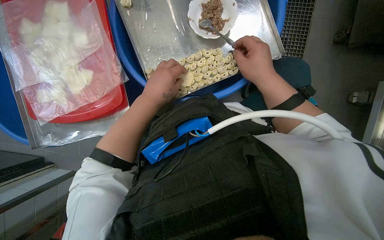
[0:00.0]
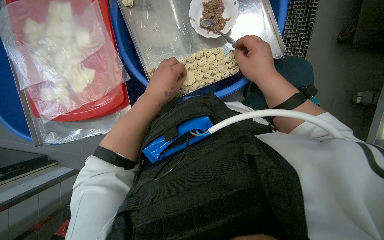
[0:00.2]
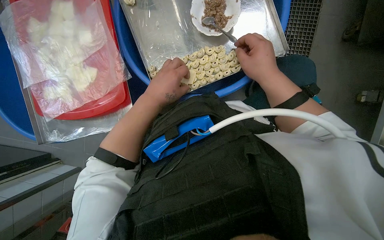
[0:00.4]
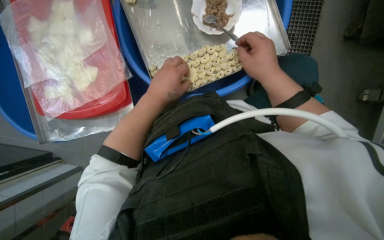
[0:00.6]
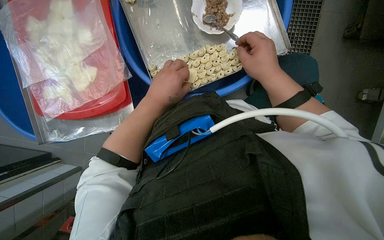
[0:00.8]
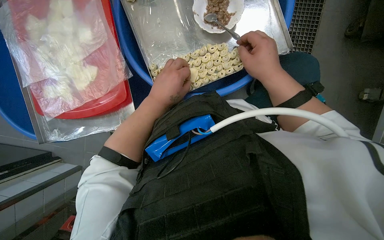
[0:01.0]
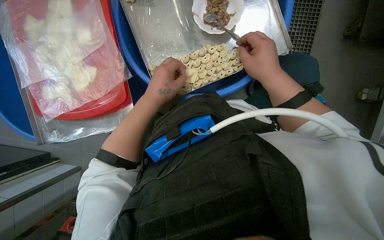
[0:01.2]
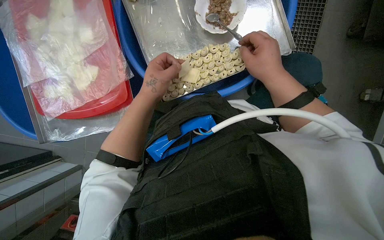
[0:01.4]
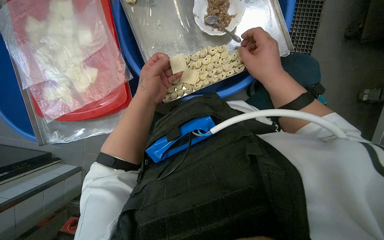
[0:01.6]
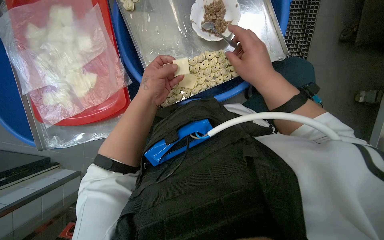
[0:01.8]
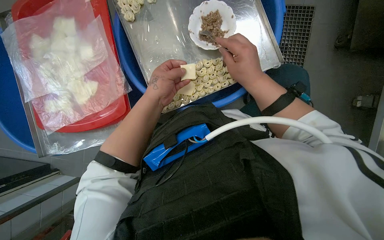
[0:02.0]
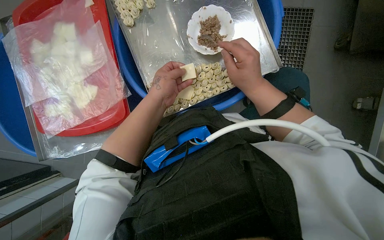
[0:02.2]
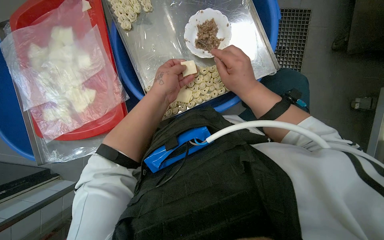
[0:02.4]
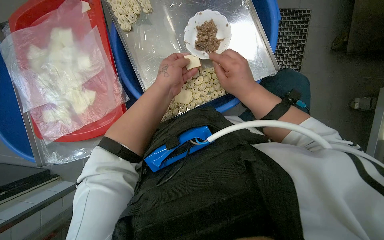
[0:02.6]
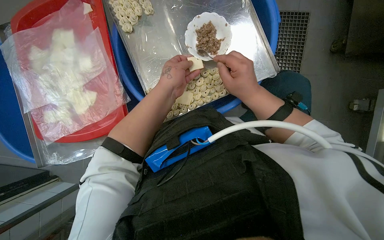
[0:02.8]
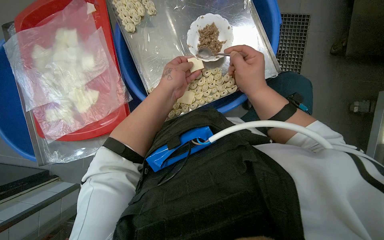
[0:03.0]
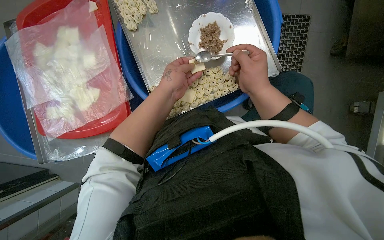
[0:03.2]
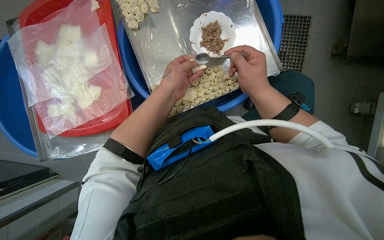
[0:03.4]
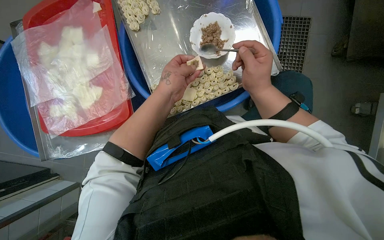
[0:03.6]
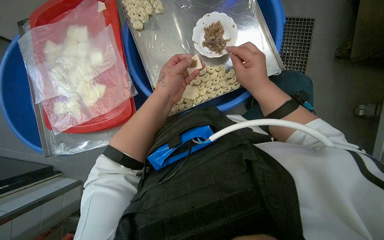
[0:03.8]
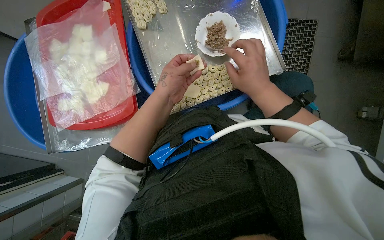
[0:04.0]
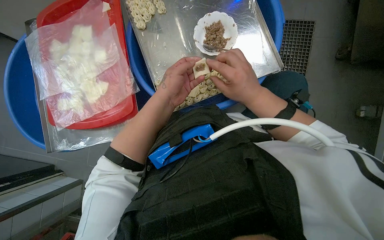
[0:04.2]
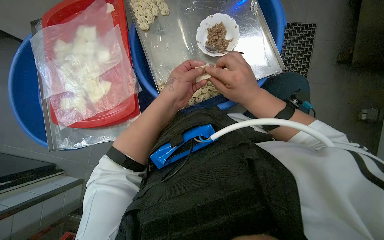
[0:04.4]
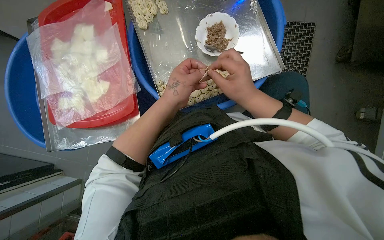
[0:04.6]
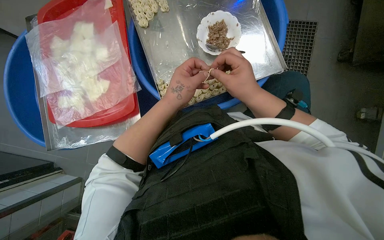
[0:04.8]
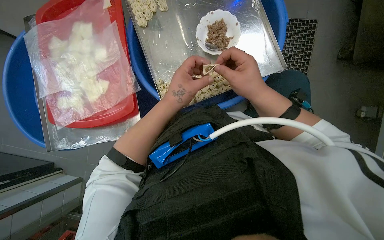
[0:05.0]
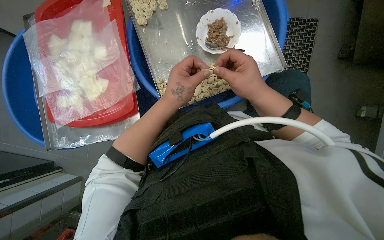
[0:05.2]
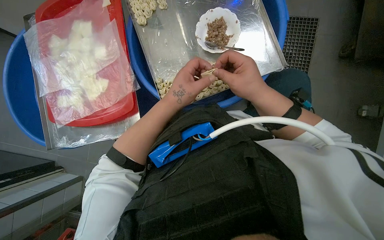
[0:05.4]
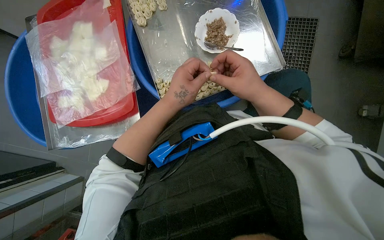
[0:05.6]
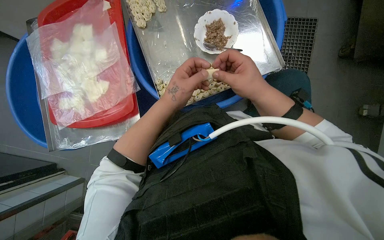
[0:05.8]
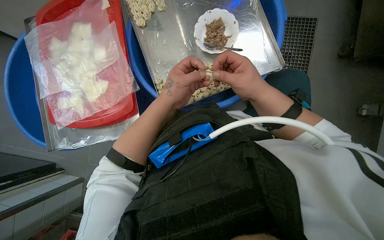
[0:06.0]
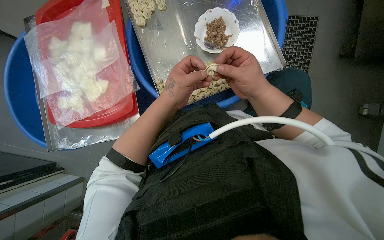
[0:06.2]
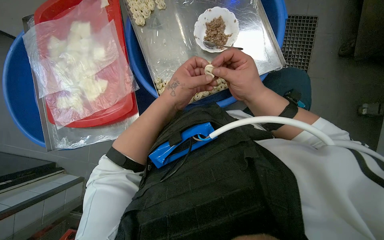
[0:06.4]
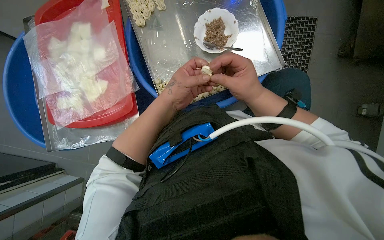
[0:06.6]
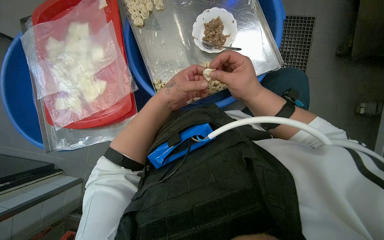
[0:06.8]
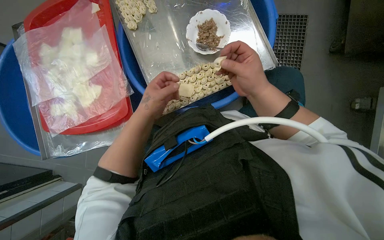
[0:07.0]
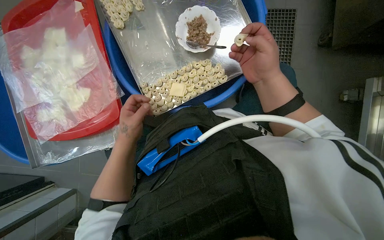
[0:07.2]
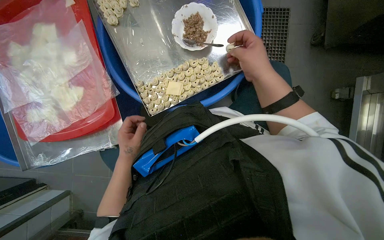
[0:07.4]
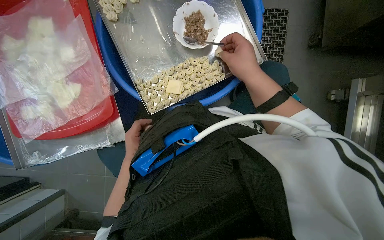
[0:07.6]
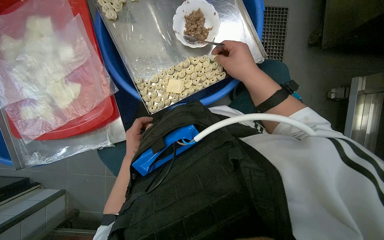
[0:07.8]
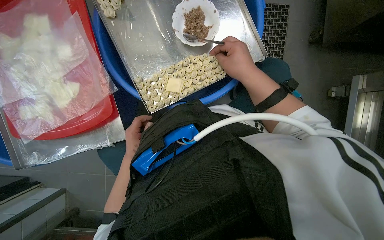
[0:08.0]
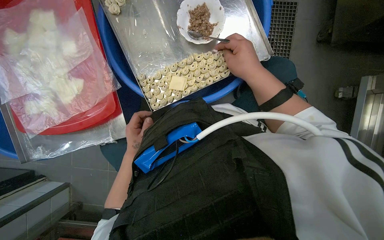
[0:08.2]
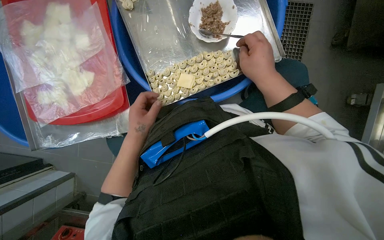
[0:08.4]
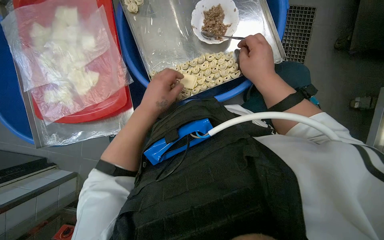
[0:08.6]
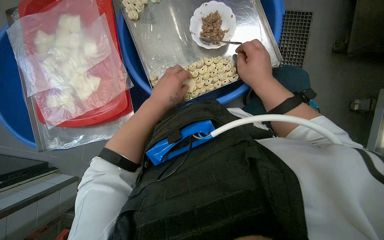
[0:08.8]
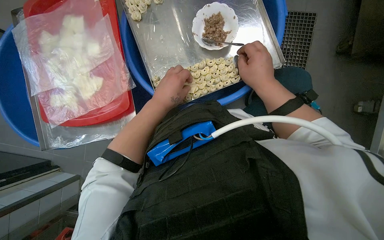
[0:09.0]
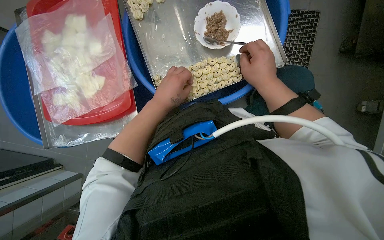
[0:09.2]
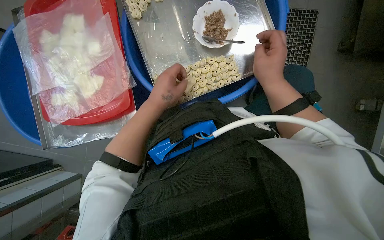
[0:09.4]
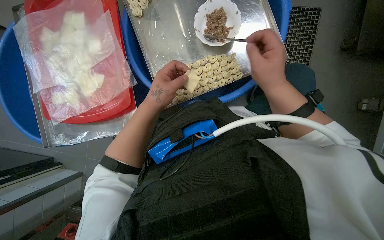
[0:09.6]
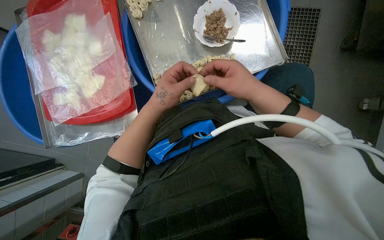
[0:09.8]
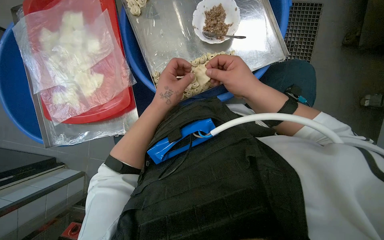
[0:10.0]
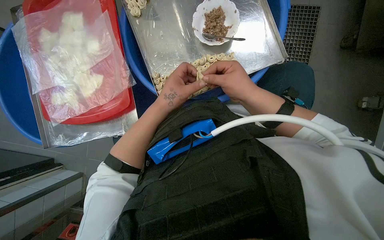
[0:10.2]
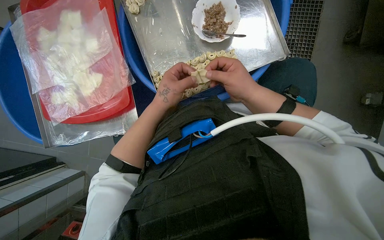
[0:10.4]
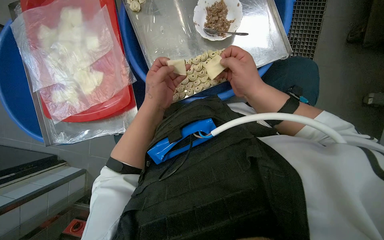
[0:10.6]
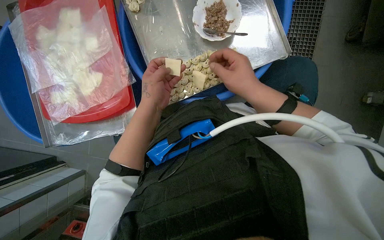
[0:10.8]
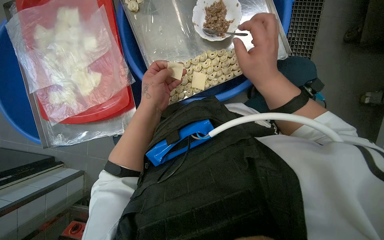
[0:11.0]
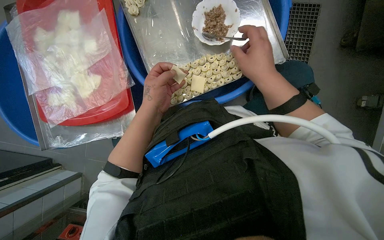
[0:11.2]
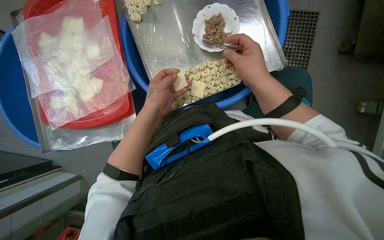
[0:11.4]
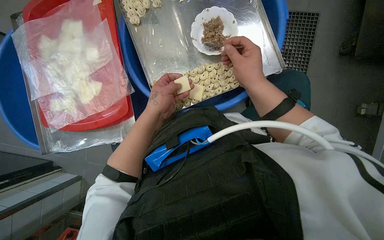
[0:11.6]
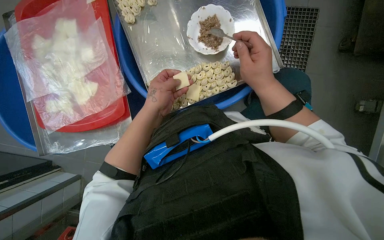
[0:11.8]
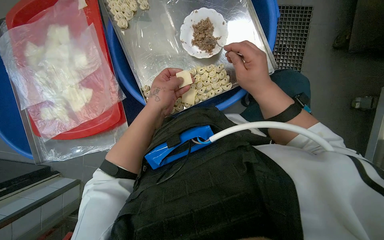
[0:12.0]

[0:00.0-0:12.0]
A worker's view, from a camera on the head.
Job: preparing food.
The whole recording: Making dumplings with meat filling. The worker picks up dough, fills it with meat, folds it, and places the finished dumpling on a tray.
0:00.0 to 0:01.6: The hands work in one place, with small movements.
0:04.4 to 0:06.0: The hands make small movements and keep their place.
0:06.0 to 0:07.6: The left hand goes approximately 25 cm farther from the camera, down the picture and to the left.
0:07.6 to 0:09.0: The left hand heads up the picture and nearer to the camera, covering approximately 20 cm.

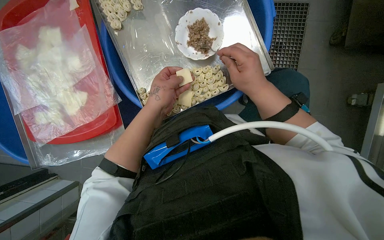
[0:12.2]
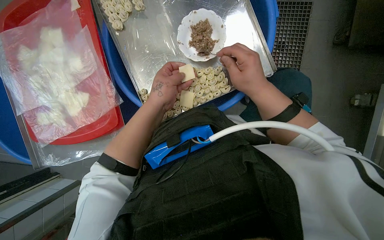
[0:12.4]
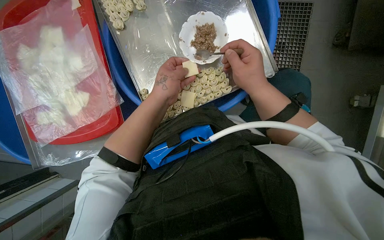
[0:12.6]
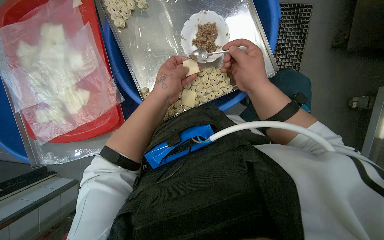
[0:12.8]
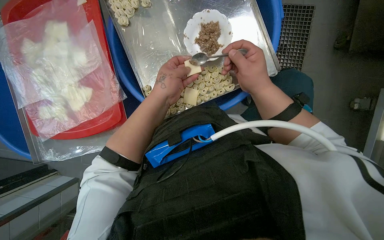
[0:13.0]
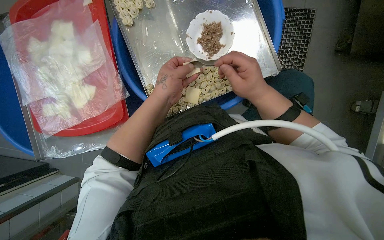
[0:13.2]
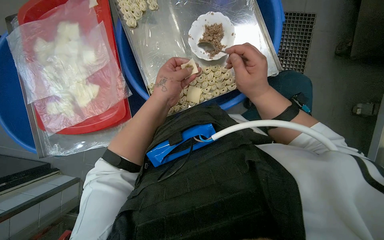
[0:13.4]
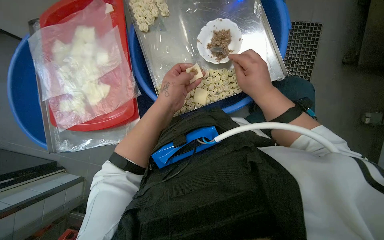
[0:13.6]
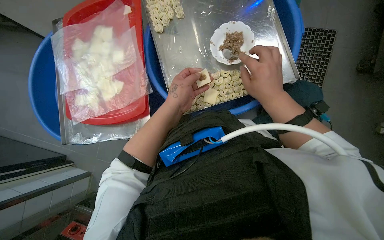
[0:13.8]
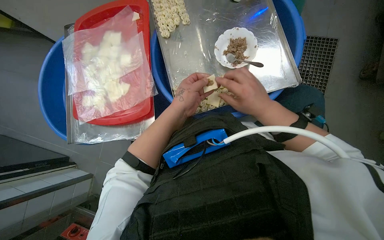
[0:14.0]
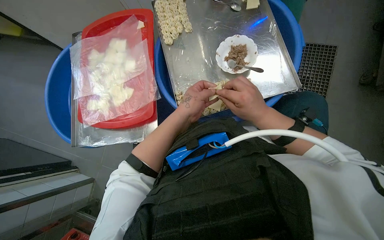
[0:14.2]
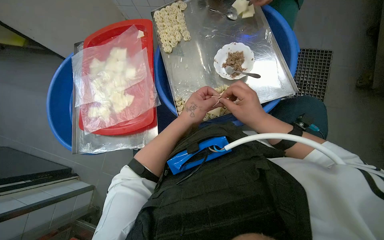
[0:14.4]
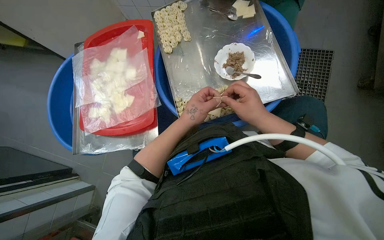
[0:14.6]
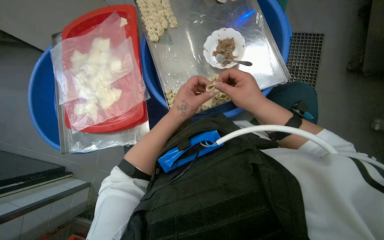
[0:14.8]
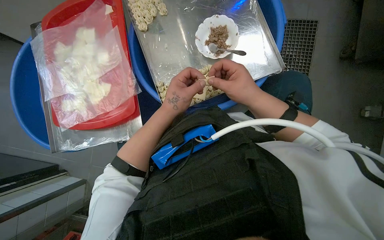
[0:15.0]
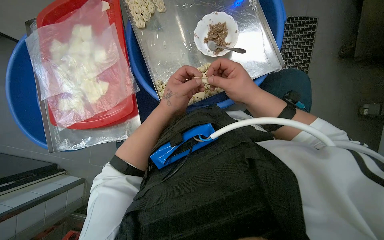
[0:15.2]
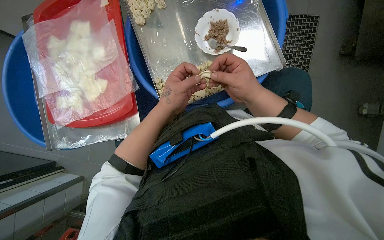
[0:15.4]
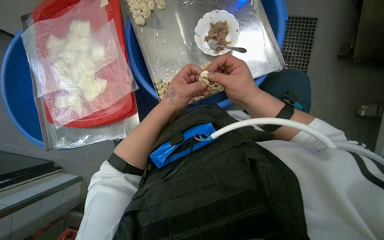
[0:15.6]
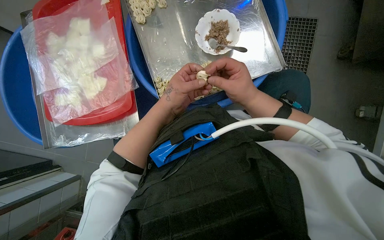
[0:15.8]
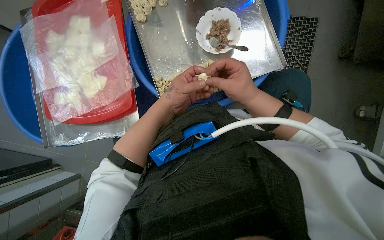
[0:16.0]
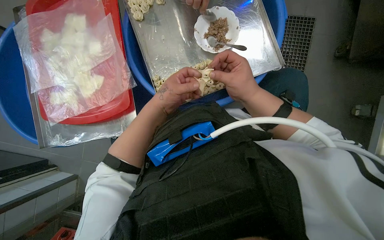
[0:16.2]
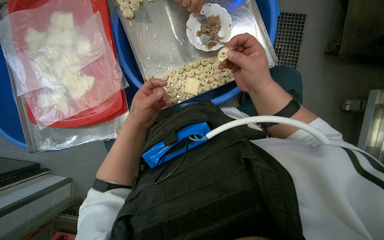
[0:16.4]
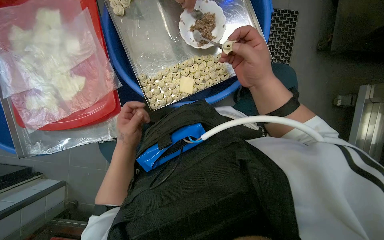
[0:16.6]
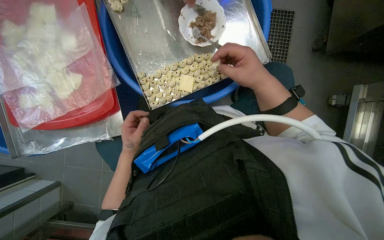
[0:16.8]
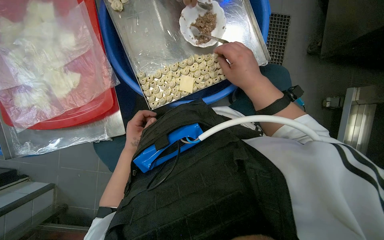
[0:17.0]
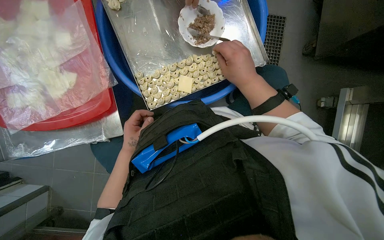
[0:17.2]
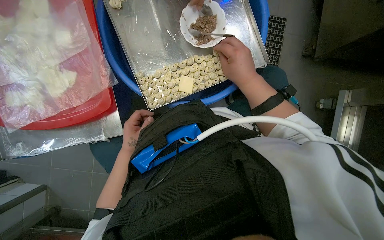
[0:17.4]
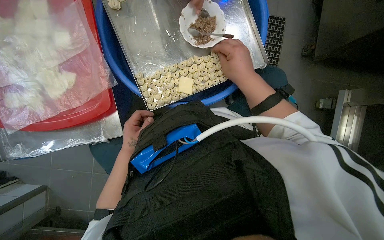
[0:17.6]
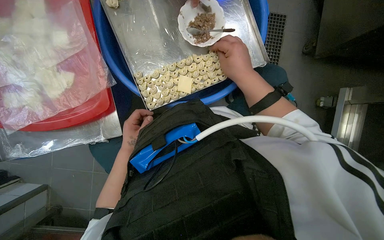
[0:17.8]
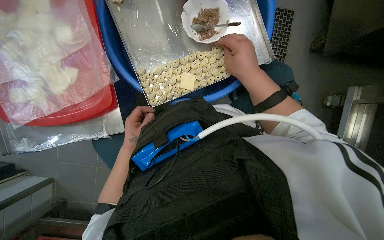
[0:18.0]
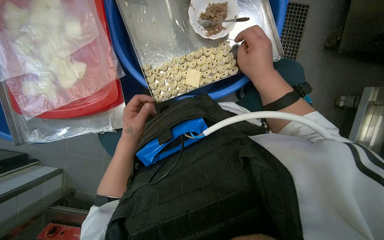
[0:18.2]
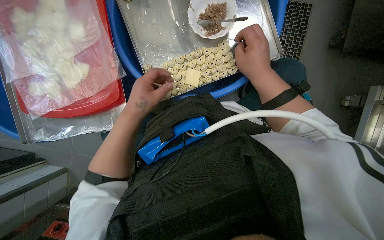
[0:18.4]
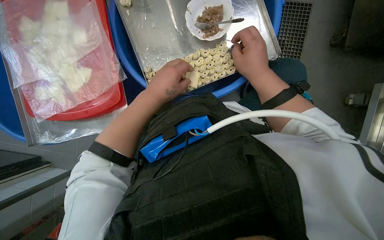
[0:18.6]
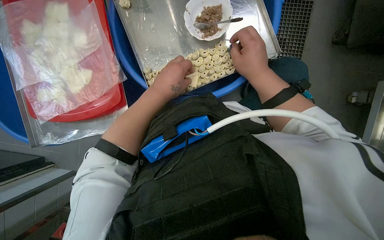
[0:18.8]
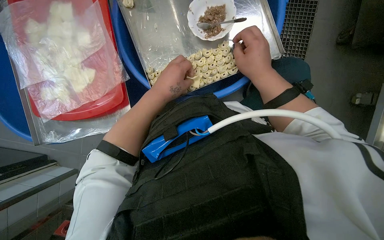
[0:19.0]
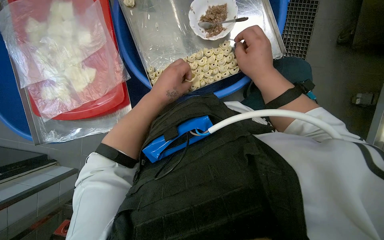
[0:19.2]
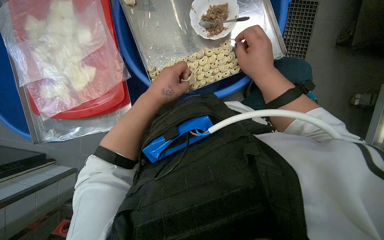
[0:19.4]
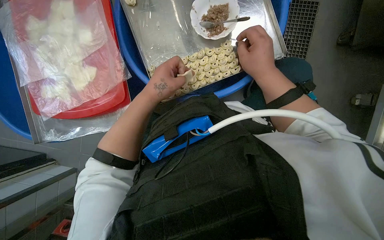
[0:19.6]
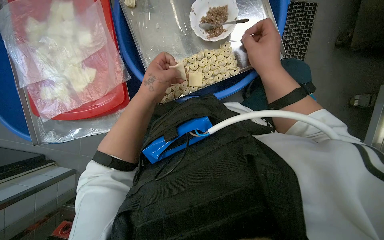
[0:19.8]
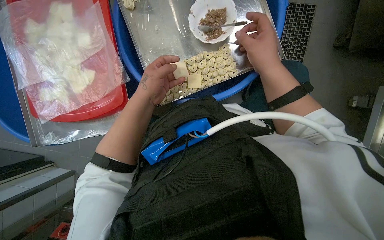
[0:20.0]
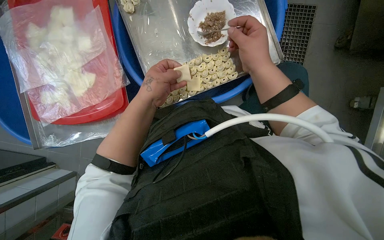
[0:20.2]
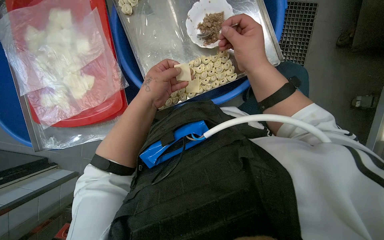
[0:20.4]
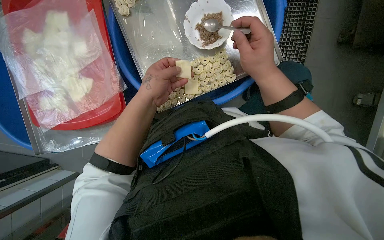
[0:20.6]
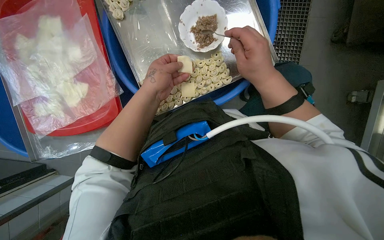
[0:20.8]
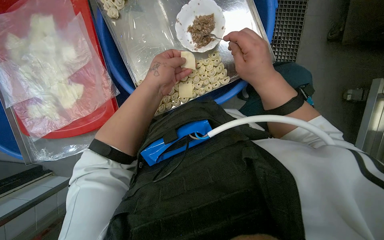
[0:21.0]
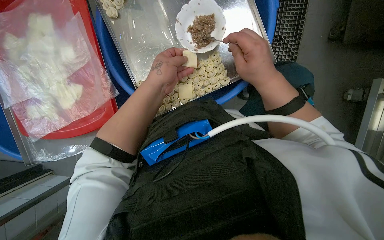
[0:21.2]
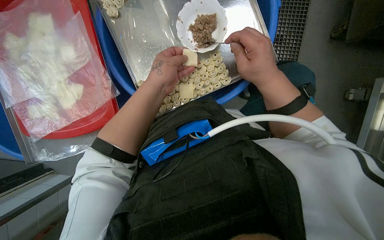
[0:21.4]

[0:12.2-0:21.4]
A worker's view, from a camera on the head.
Job: preparing food.
The whole recording: Making dumplings with meat filling. The worker picks up dough, fills it with meat, folds it, and places the finished dumpling on a tray.
0:12.2 to 0:13.8: The hands stay close to where they were, moving slightly.
0:13.8 to 0:15.2: The hands stay close to where they were, moving slightly.
0:15.2 to 0:16.8: The left hand is displaced down the picture, farther from the camera and to the left by some 20 cm.
0:16.8 to 0:18.4: The left hand moves nearer to the camera and up the picture, approximately 15 cm.
0:19.8 to 0:21.4: The hands make small movements and keep their place.
